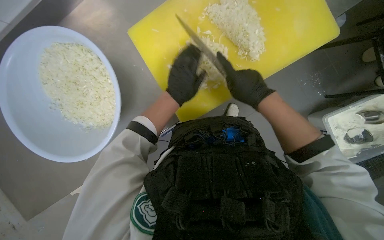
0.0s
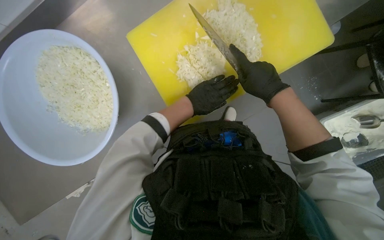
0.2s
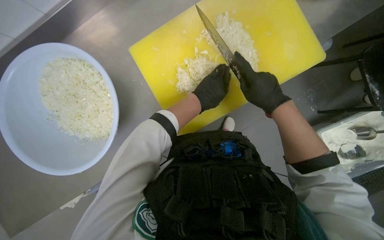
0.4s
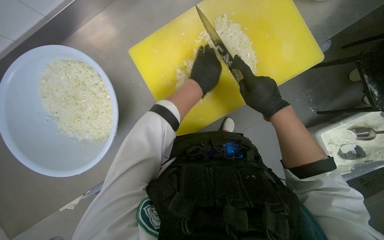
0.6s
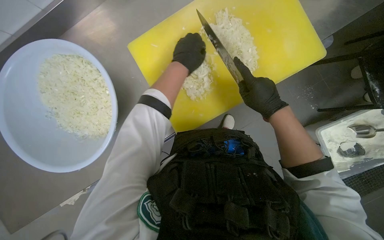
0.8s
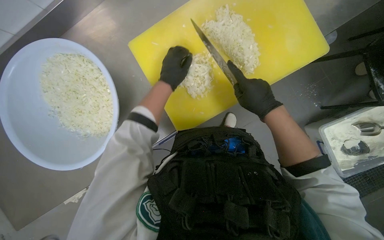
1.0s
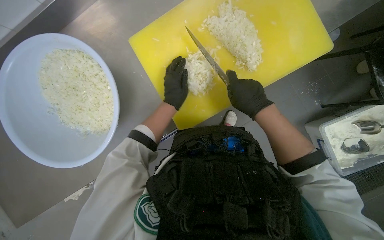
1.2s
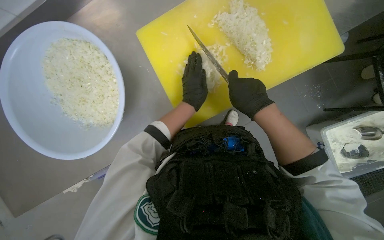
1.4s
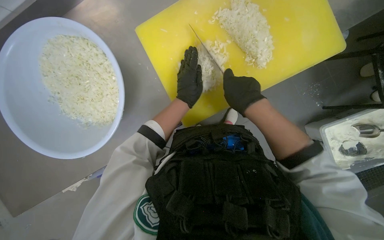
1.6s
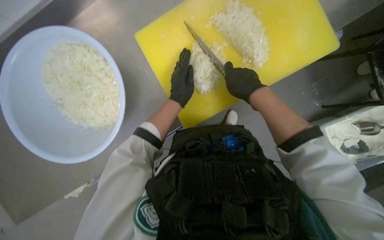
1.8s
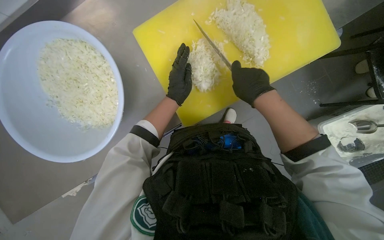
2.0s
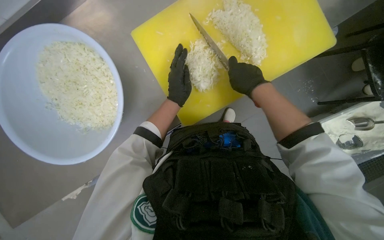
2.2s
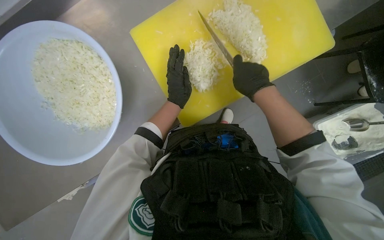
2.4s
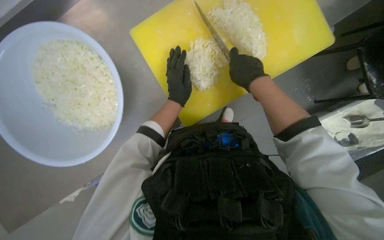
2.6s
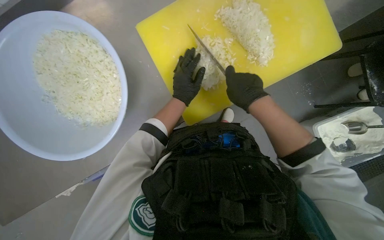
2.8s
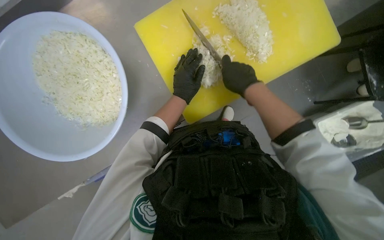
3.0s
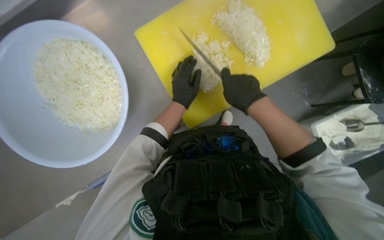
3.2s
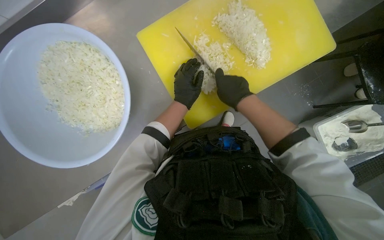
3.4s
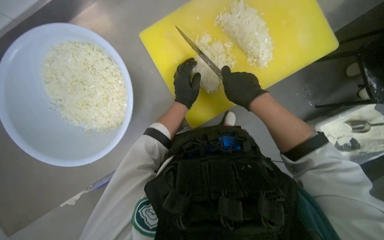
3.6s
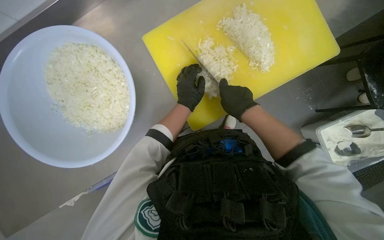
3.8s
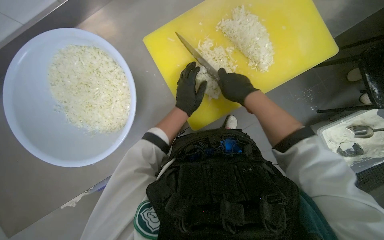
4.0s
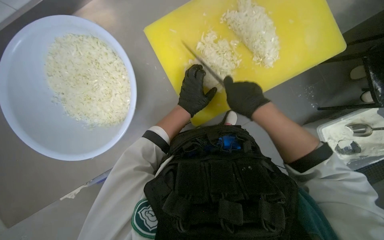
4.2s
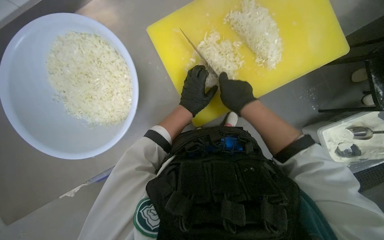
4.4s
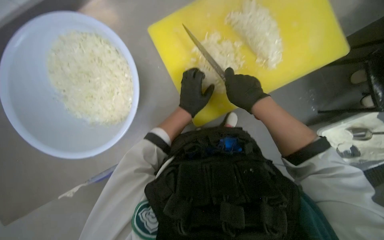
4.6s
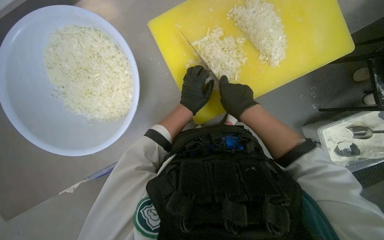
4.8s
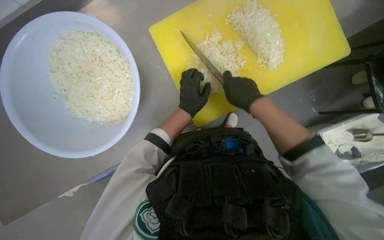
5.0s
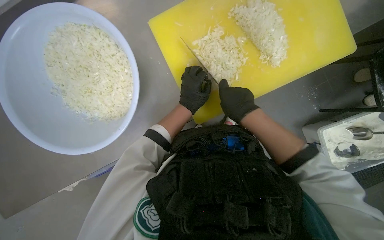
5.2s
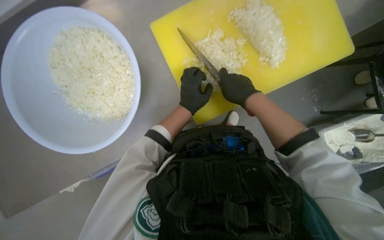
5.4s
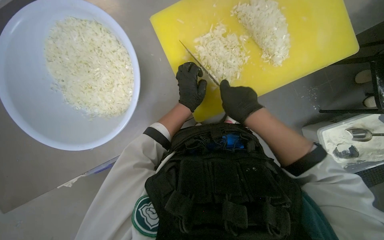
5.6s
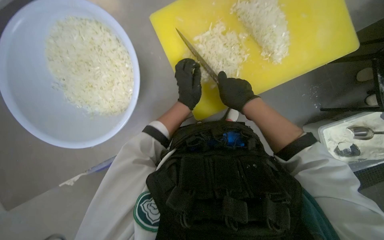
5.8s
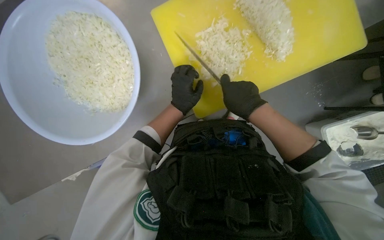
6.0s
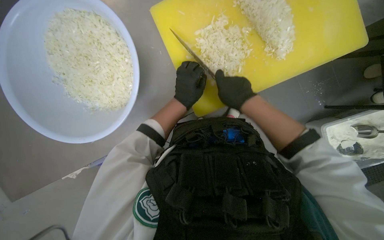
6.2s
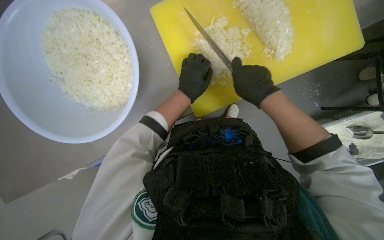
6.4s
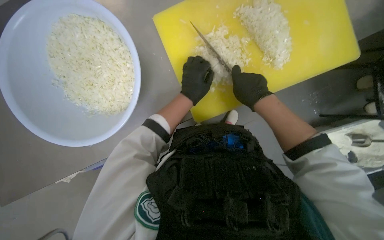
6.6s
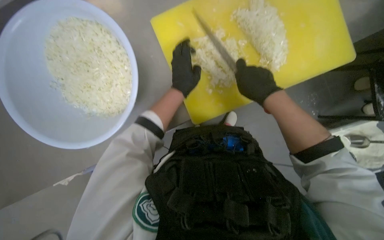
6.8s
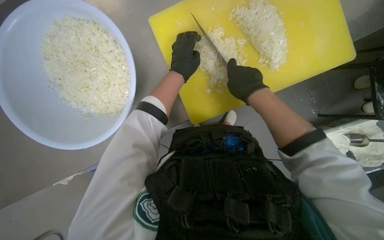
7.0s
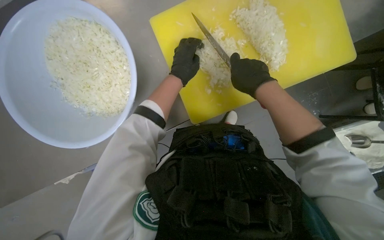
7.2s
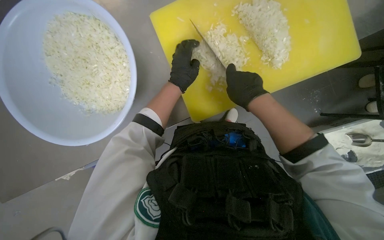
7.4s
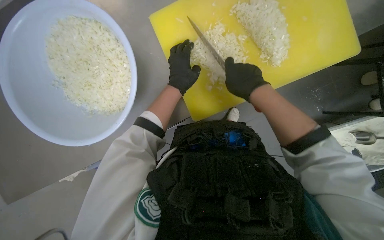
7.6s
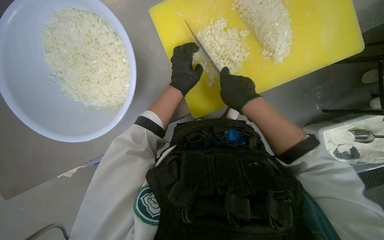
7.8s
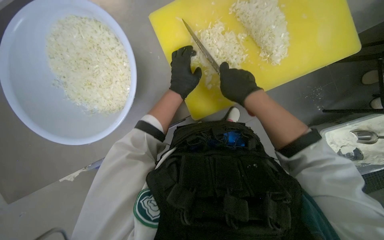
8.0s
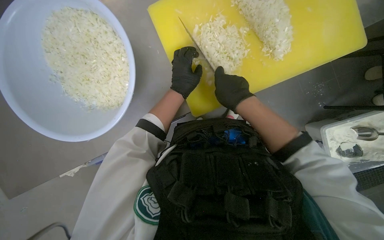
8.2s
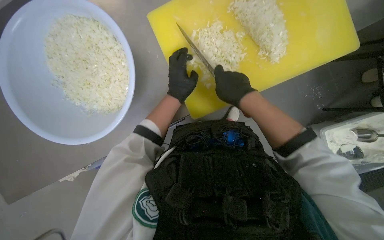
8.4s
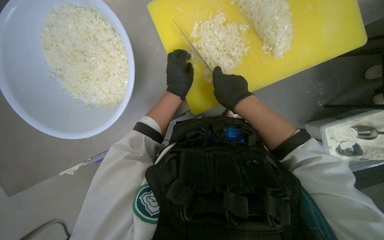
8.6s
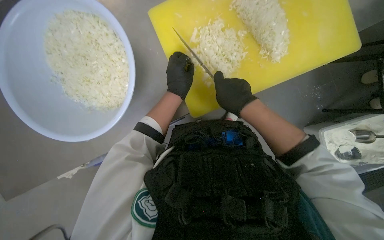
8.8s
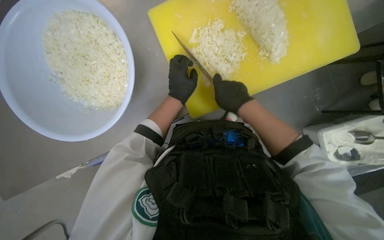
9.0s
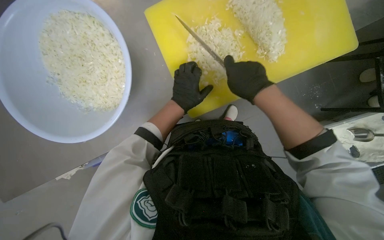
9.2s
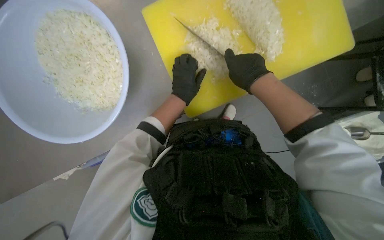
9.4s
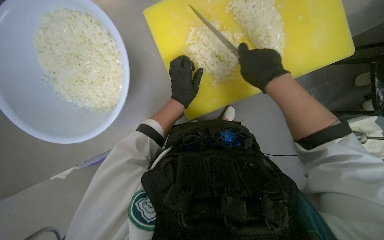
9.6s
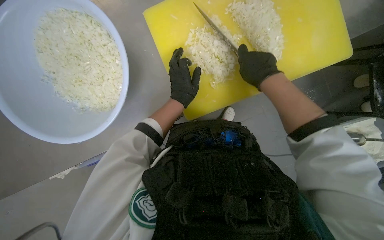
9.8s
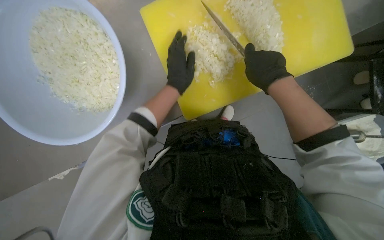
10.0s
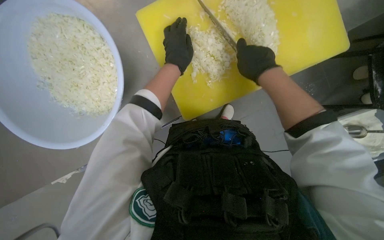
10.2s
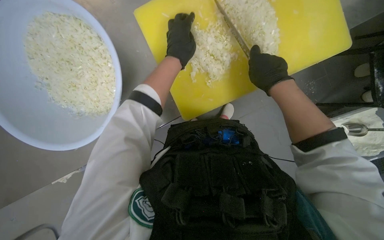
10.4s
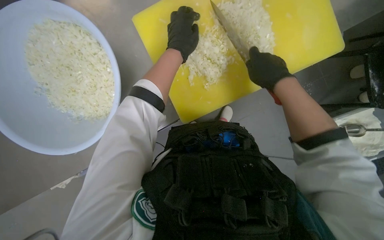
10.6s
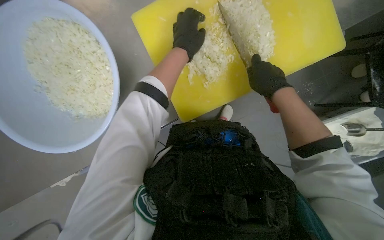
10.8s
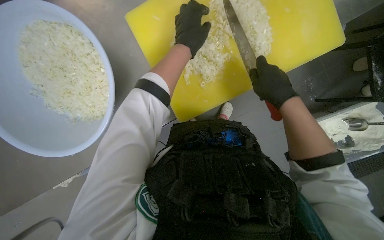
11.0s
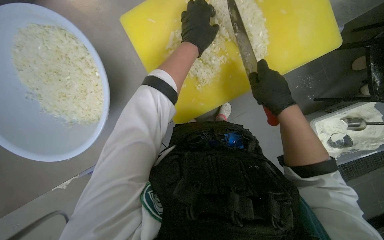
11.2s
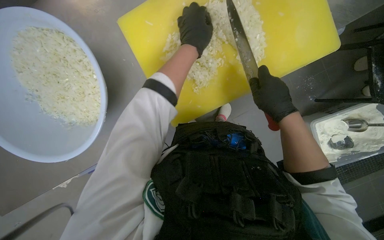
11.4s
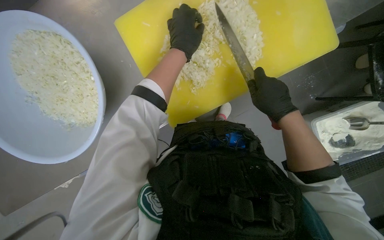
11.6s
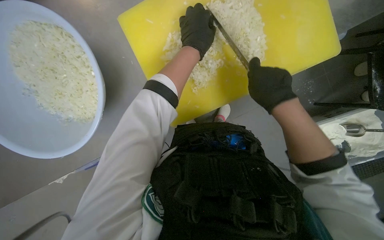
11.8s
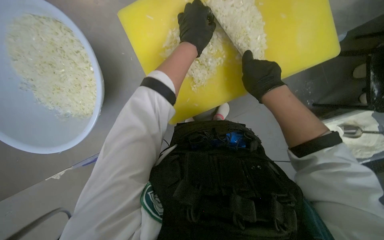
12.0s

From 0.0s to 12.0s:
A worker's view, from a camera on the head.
Job: preparing food.
The whole recording: Chopping onions. The worker chops another piece of onion on the yellow cutting board.
From 1.6s to 6.0s: The hands work in one place, with small movements.
From 7.6s to 9.0s: The hands work in one place, with small movements.
From 9.0s to 10.4s: The right hand heads to the right, covering approximately 10 cm. The left hand moves up the picture, about 10 cm.

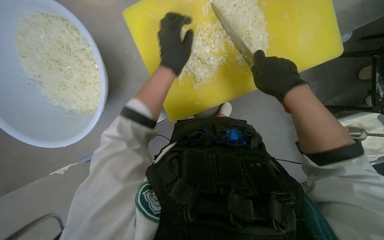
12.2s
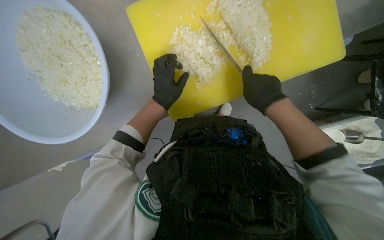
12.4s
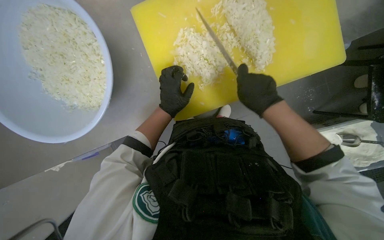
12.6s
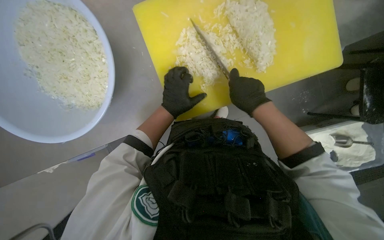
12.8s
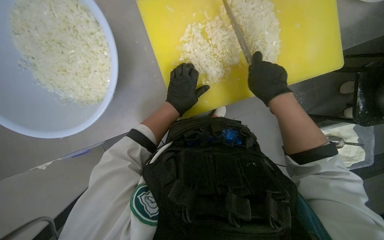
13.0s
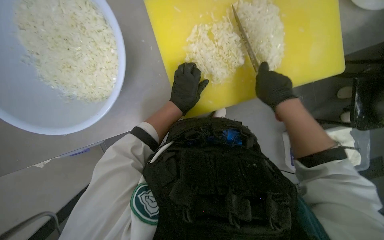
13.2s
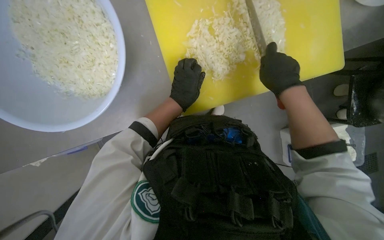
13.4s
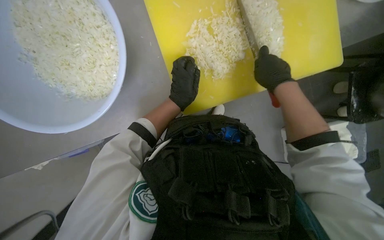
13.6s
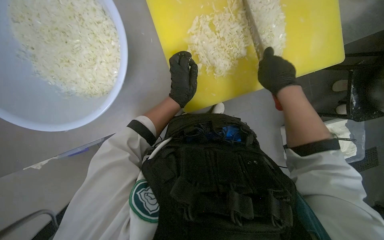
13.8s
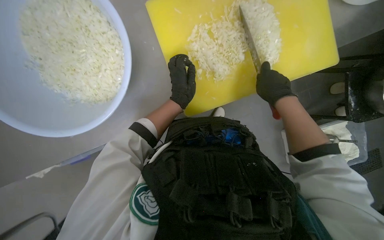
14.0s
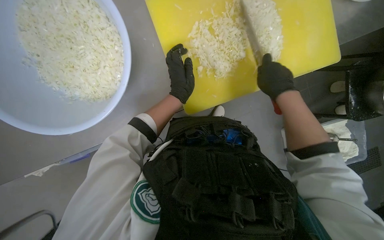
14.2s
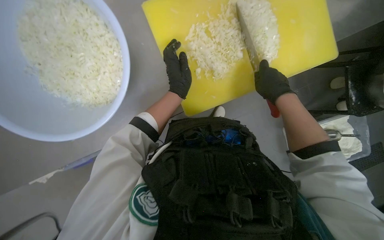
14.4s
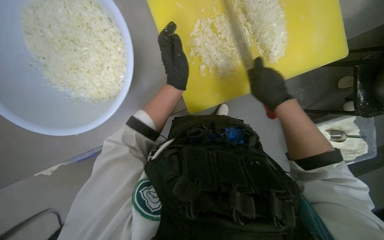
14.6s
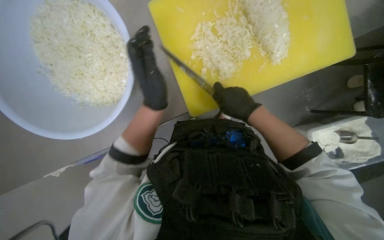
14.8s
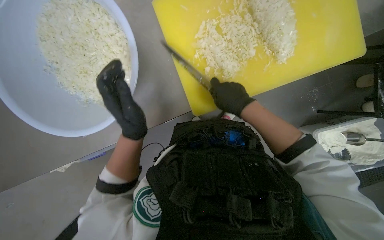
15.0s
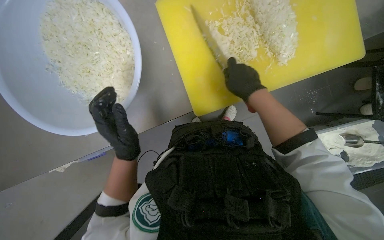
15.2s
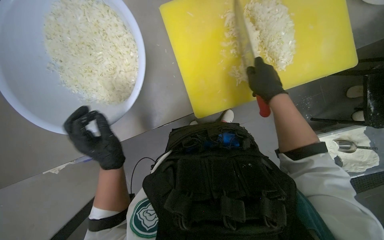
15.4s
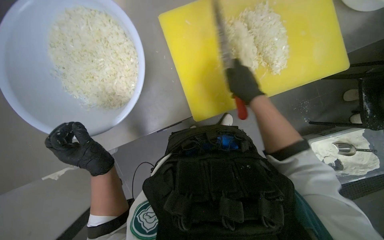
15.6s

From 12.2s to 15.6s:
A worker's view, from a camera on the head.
Job: preparing food.
The whole recording: Chopping onions. The worker chops another piece of onion on the yellow cutting board.
From 12.2s to 13.8s: The left hand heads down the picture, covering some 10 cm.
From 13.8s to 15.6s: The left hand heads to the left, down the picture and nearer to the camera, covering roughly 30 cm. Meanwhile the right hand moves left and right over some 10 cm, changing direction 2 times.

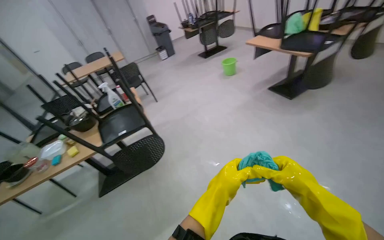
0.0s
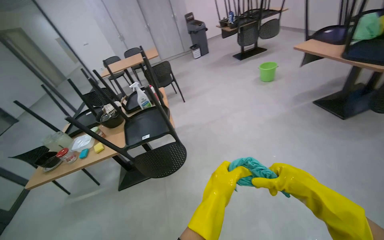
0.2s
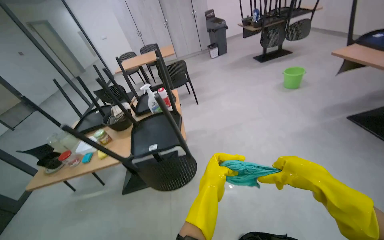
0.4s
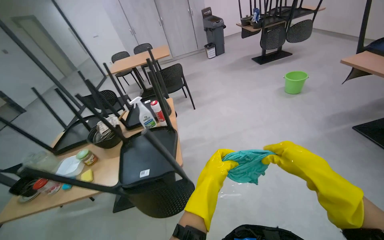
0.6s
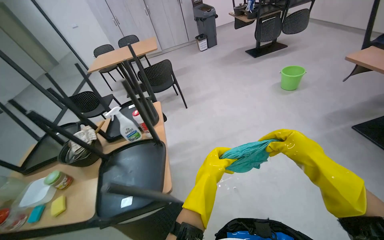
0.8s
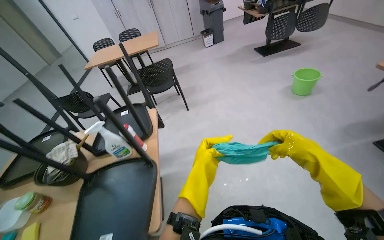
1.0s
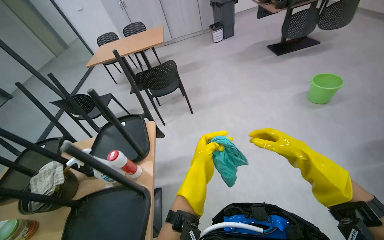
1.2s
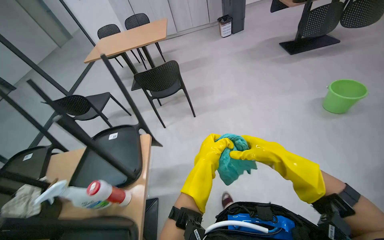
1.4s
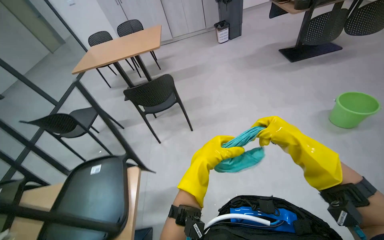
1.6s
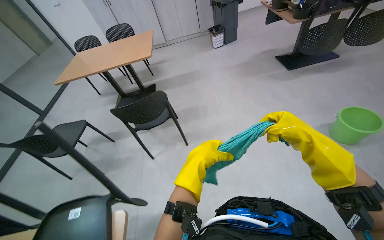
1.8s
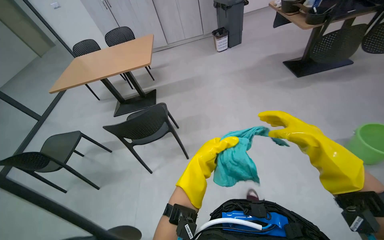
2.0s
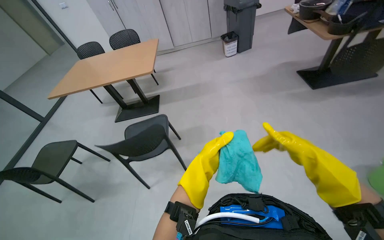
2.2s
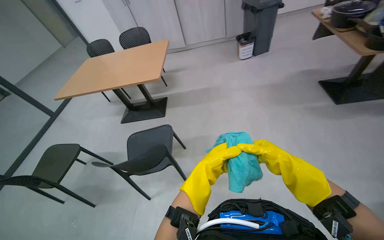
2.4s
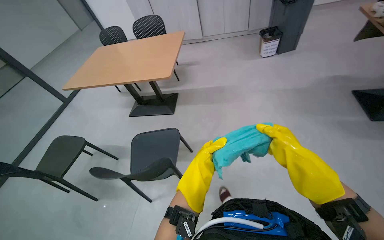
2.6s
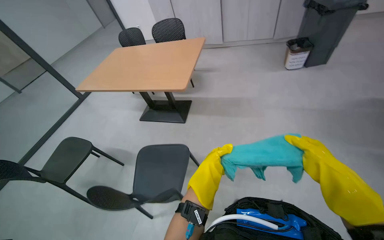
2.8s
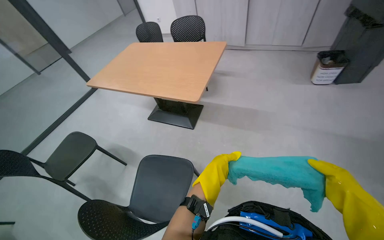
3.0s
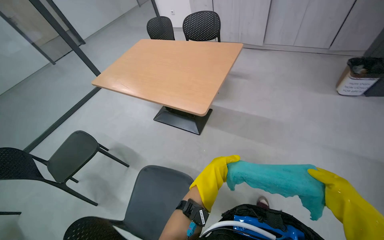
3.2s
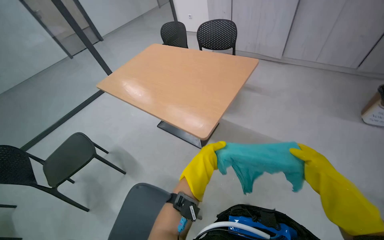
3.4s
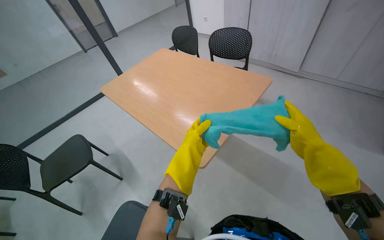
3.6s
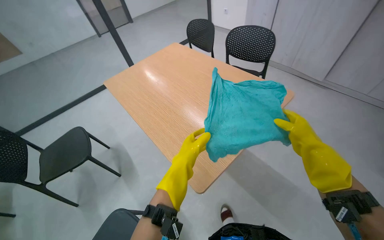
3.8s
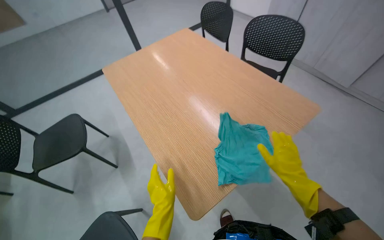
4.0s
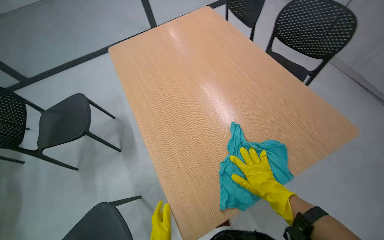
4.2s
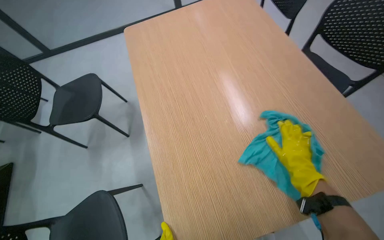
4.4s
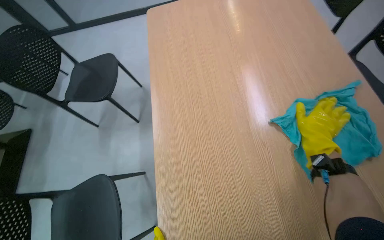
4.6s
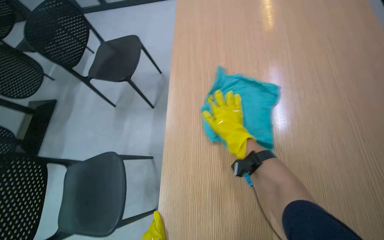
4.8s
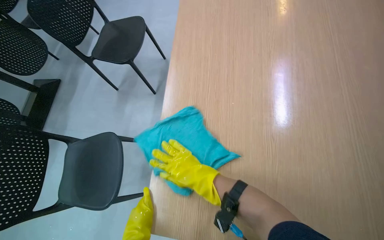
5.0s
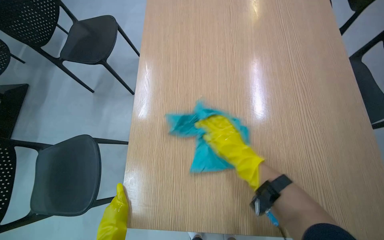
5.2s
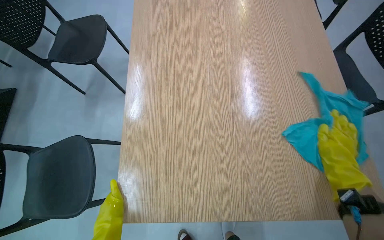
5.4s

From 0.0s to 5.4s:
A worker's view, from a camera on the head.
Job: wiping surfaces.
The whole recording: Wiping wooden table. The worker sprays cleaning solution and wipes a wooden table with a blue cloth.
From 0.0s to 1.4s: The camera is carried roughly 1.5 m. The head turns to the left by approximately 20 degrees. The view tilts approximately 15 degrees downward.
From 1.4s to 2.8s: The wearer moves approximately 1.5 m. The wearer looks about 20 degrees further to the left.
From 2.8s to 4.0s: The wearer moves some 90 cm. The wearer looks roughly 40 degrees further to the left.
From 4.0s to 5.4s: The head rotates about 35 degrees to the left. The view tilts about 20 degrees downward.
